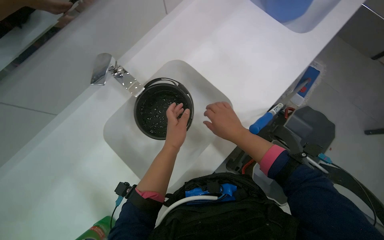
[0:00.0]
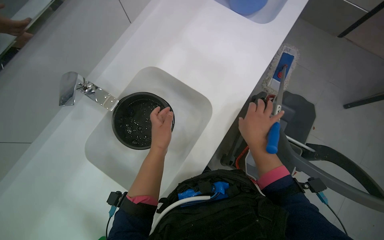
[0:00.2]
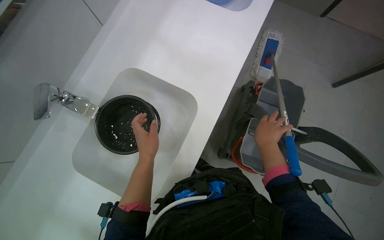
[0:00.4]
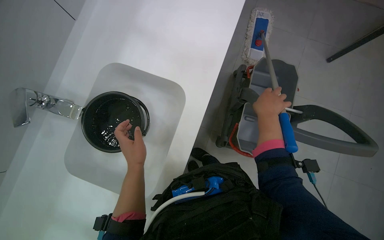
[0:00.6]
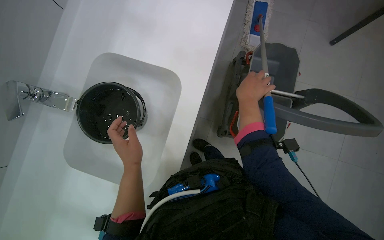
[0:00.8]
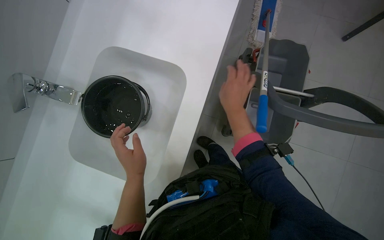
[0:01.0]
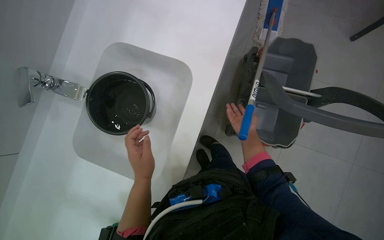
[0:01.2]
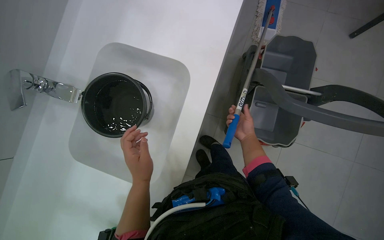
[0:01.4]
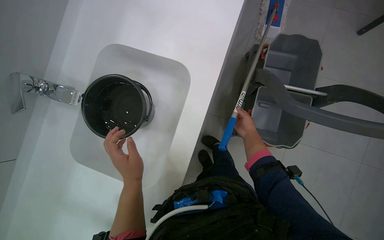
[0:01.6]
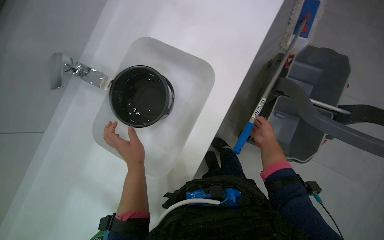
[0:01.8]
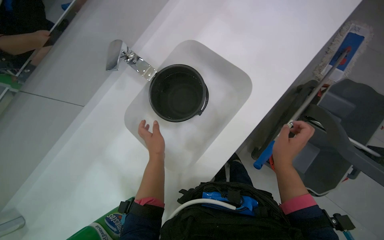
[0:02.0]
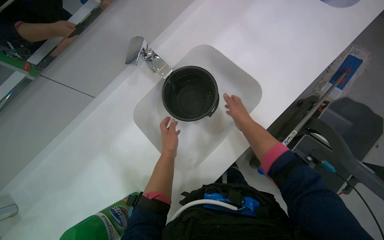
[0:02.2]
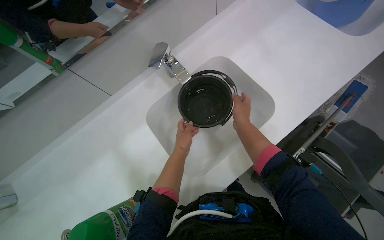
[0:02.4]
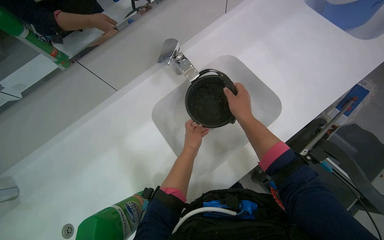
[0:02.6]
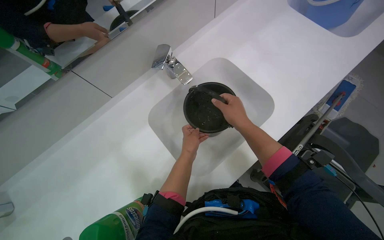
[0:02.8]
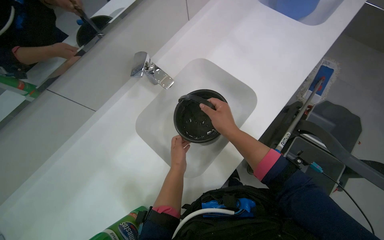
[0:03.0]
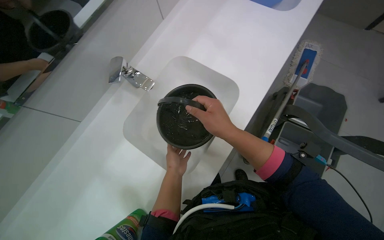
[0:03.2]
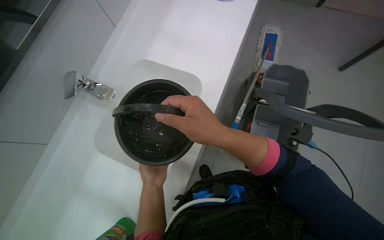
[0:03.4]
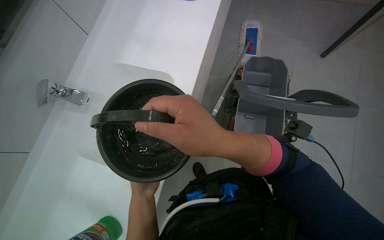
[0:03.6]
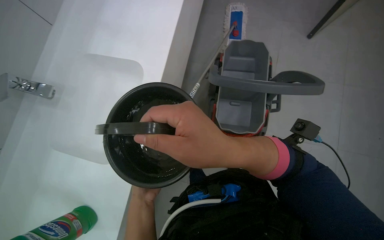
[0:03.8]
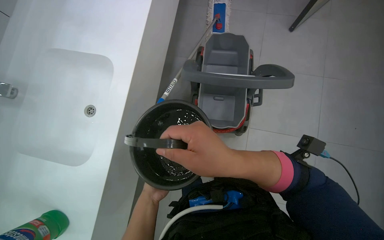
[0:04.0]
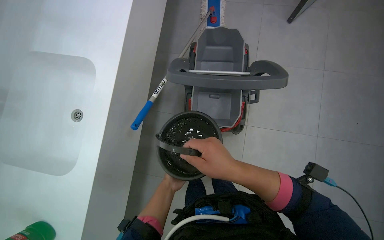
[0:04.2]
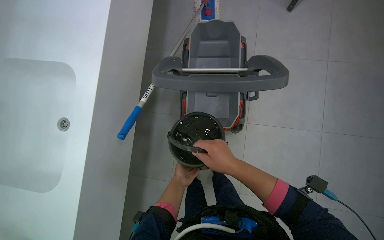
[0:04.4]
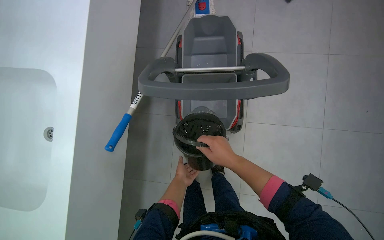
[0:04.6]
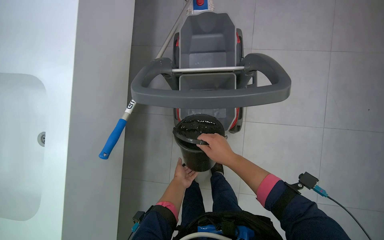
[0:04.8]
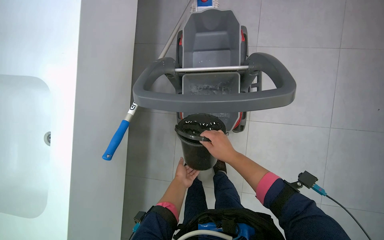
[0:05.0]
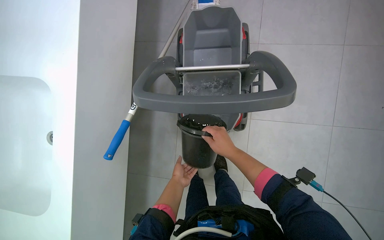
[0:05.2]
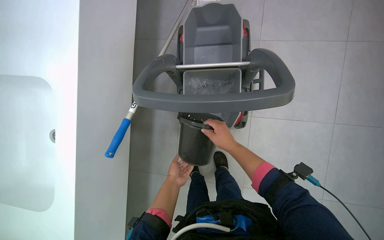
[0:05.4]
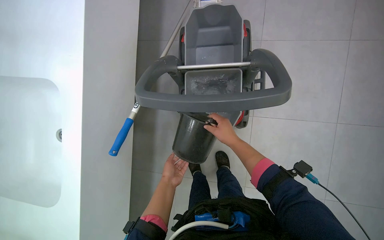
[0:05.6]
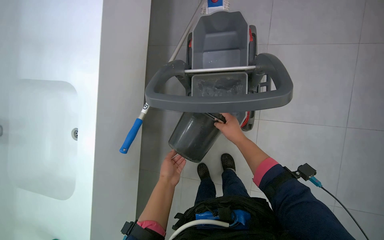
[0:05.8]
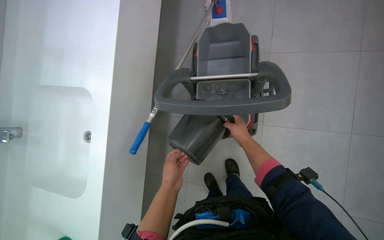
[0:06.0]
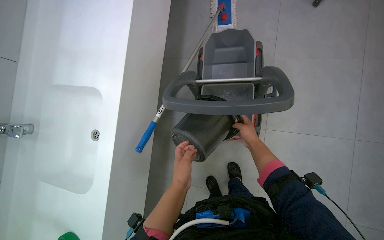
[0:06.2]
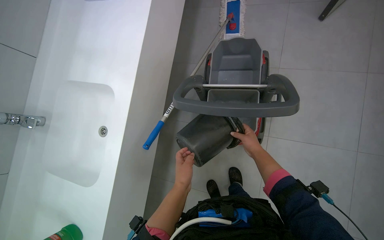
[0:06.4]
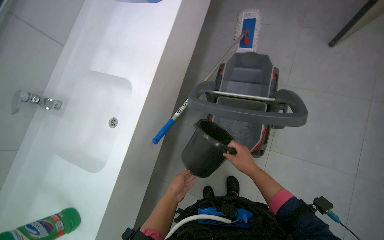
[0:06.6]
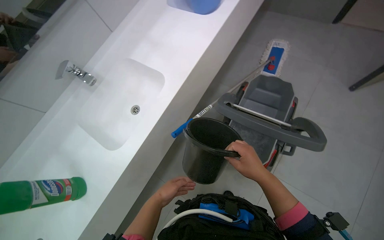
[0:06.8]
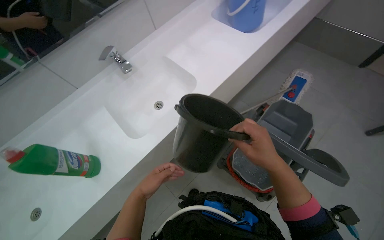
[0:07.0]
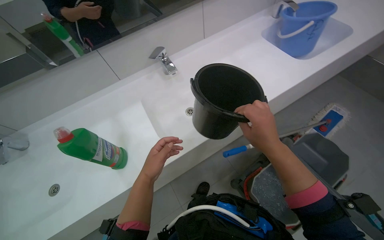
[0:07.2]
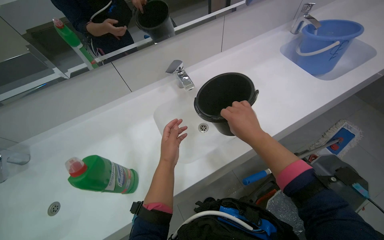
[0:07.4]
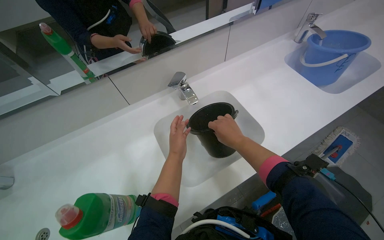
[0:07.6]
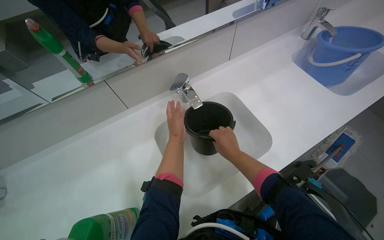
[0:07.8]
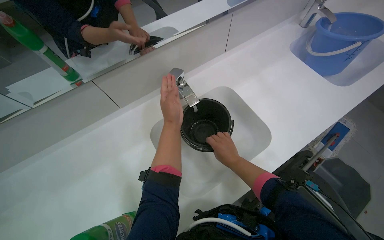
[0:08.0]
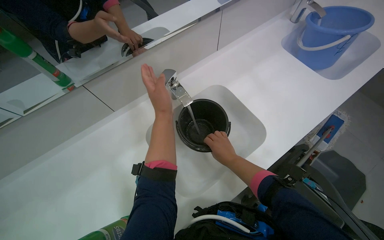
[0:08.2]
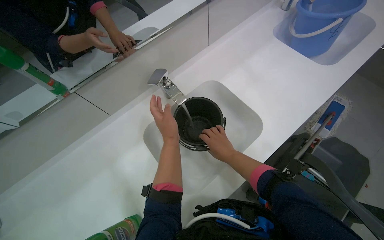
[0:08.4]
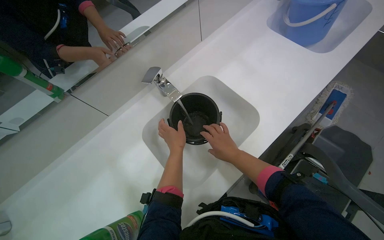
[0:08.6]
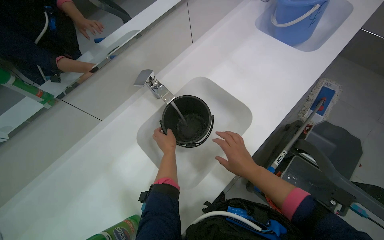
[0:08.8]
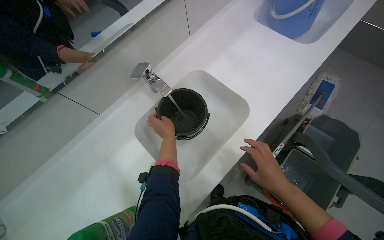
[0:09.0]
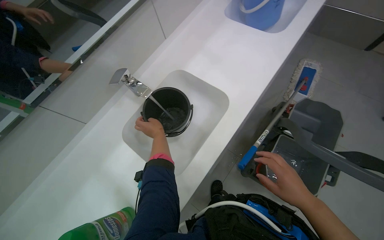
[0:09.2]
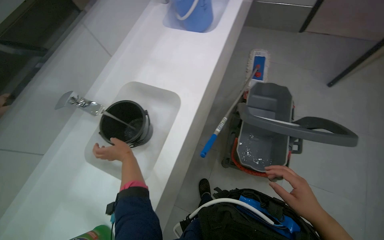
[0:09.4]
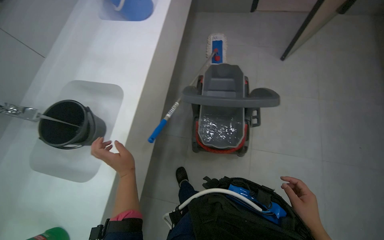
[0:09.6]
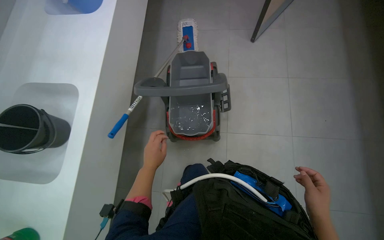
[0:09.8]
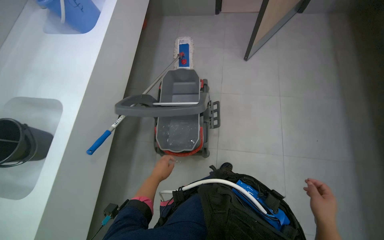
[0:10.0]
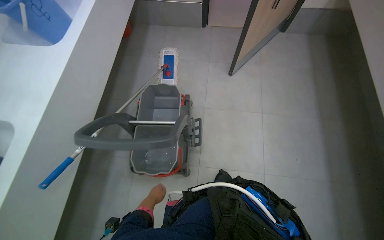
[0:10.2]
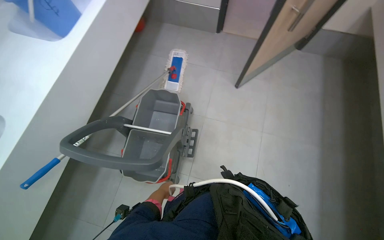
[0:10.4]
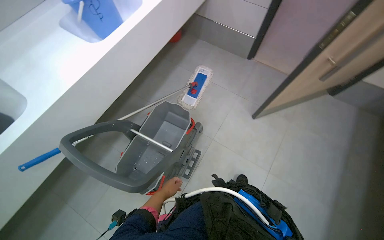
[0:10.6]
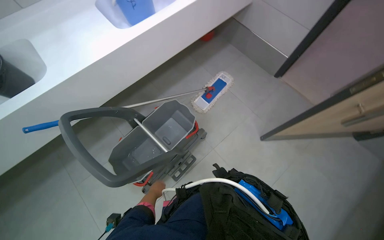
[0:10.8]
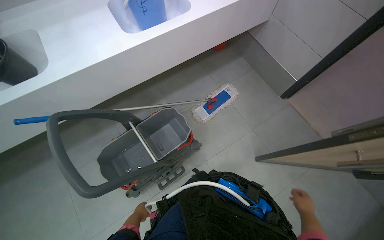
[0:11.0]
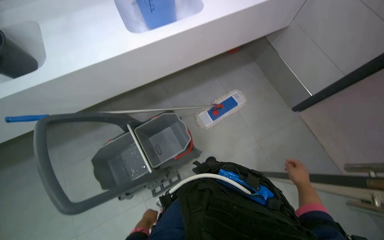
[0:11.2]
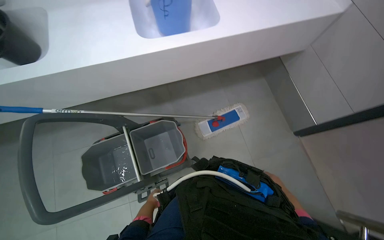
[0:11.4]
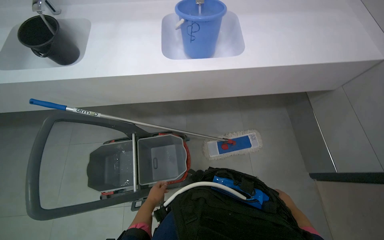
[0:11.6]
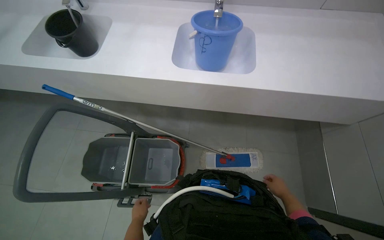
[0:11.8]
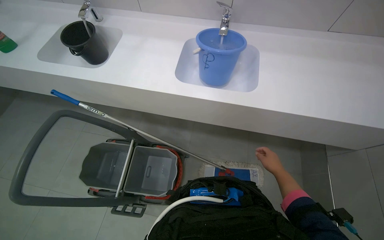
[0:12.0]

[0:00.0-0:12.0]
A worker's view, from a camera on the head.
Job: preparing cleaning supplies.
The whole recording: Filling and organizing cleaning buckets. The worker fills buckets with water, adds cleaning solution, and attaches the mop head to the handle.
0:03.0 to 0:04.4: The wearer's head swings some 45 degrees to the right. The camera pitches downward, by roughly 15 degrees.
0:04.4 to 0:06.0: The left hand shifts roughly 25 cm nearer to the camera. Meanwhile the right hand heads up the picture and farther from the camera, covering about 15 cm.
0:06.0 to 0:07.6: The camera travels about 60 cm. The view tips upward by roughly 15 degrees. The scene rotates clockwise by approximately 55 degrees.
0:07.6 to 0:09.0: The right hand moves down the picture and to the right, roughly 20 cm. The left hand shifts roughly 10 cm farther from the camera.
0:09.0 to 0:10.4: The wearer moves roughly 90 cm. The head rotates approximately 30 degrees to the right.
0:10.4 to 0:12.0: The camera travels roughly 70 cm. The head rotates approximately 85 degrees to the left.

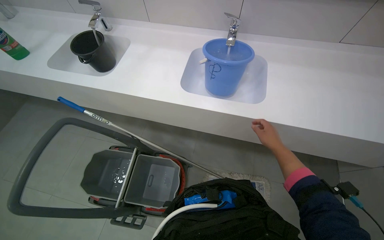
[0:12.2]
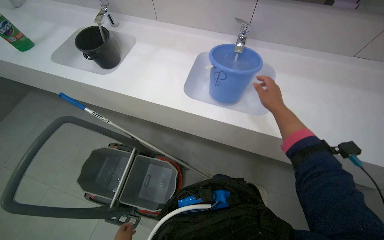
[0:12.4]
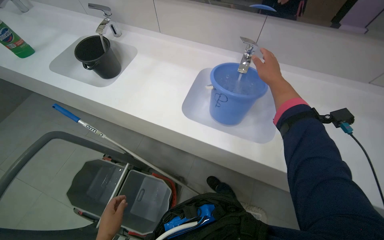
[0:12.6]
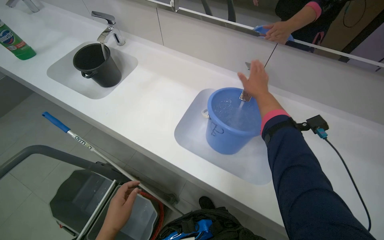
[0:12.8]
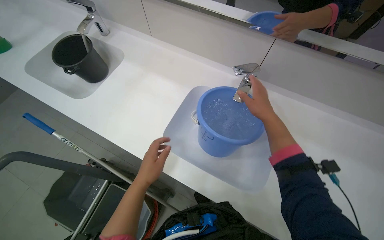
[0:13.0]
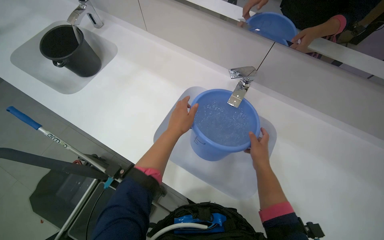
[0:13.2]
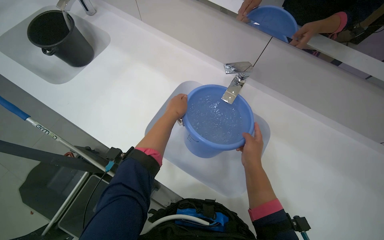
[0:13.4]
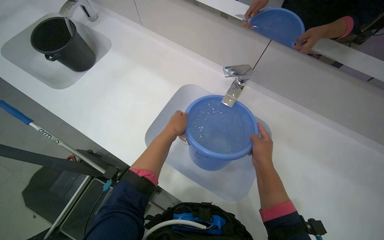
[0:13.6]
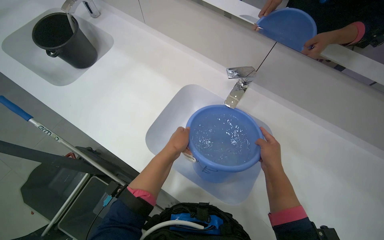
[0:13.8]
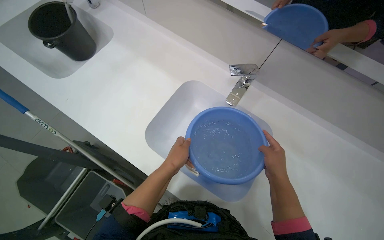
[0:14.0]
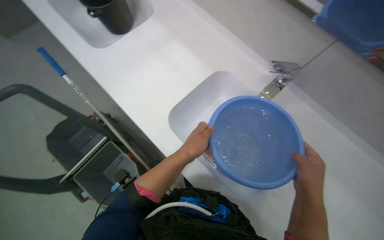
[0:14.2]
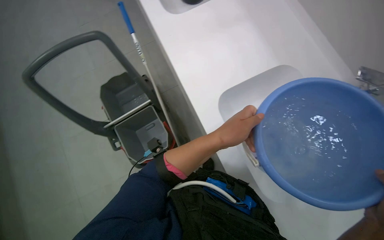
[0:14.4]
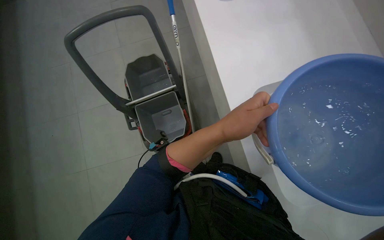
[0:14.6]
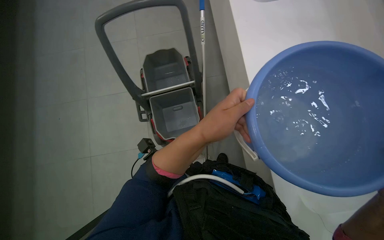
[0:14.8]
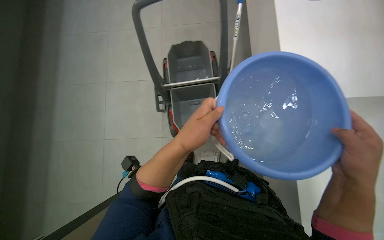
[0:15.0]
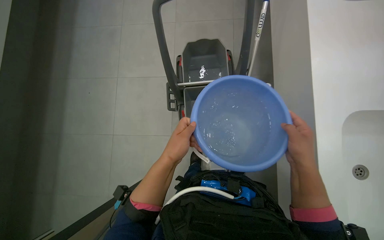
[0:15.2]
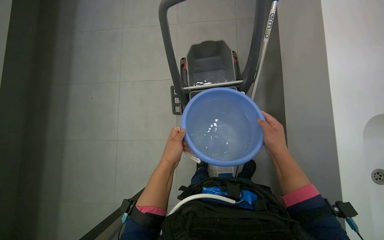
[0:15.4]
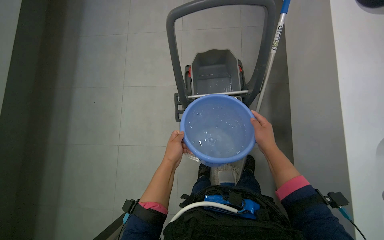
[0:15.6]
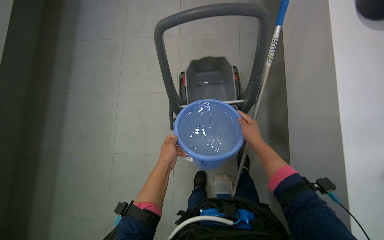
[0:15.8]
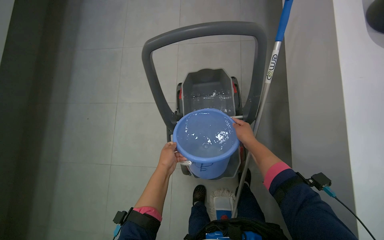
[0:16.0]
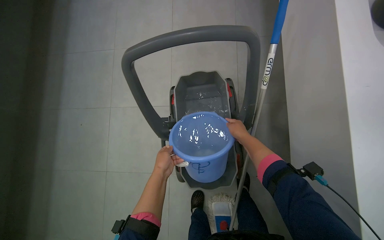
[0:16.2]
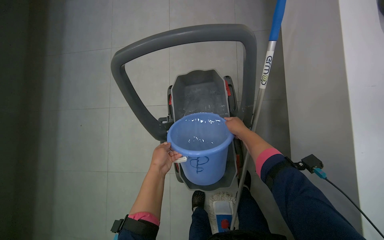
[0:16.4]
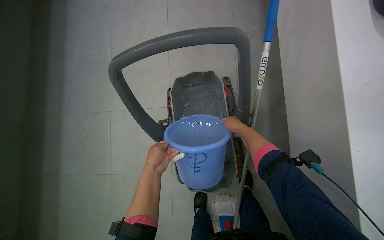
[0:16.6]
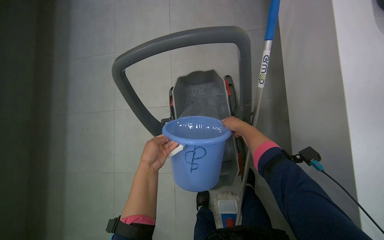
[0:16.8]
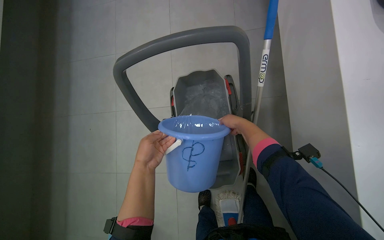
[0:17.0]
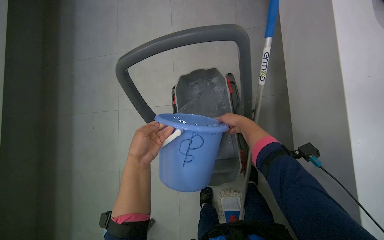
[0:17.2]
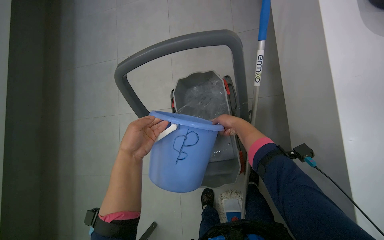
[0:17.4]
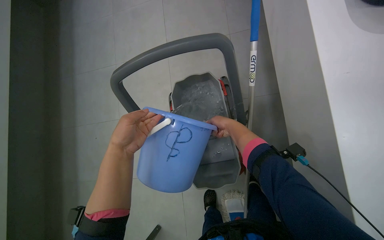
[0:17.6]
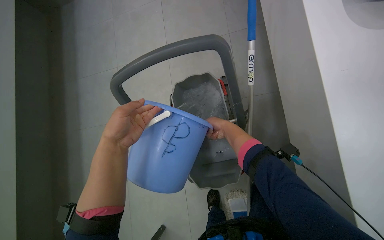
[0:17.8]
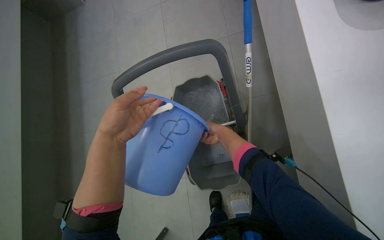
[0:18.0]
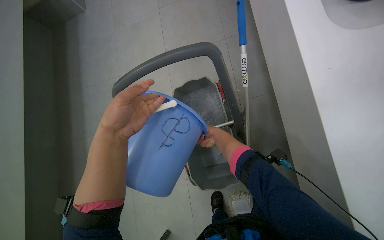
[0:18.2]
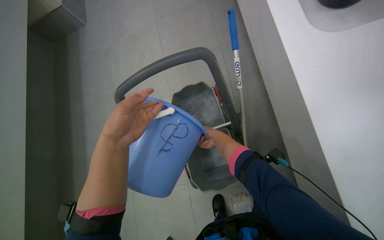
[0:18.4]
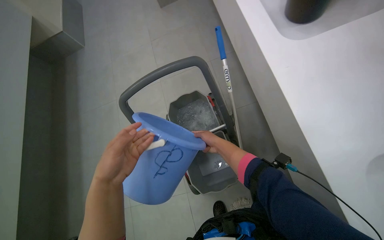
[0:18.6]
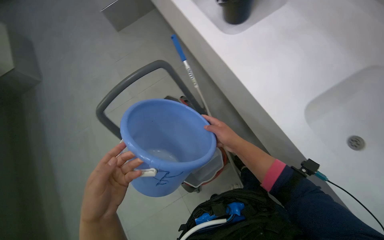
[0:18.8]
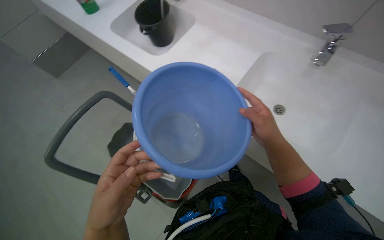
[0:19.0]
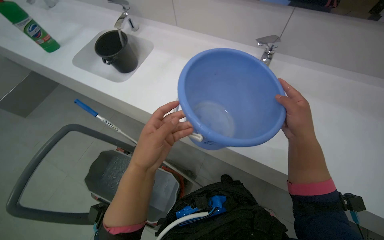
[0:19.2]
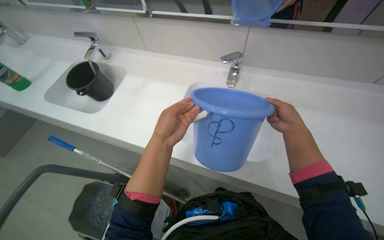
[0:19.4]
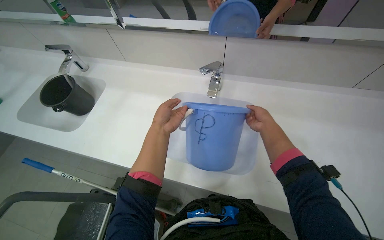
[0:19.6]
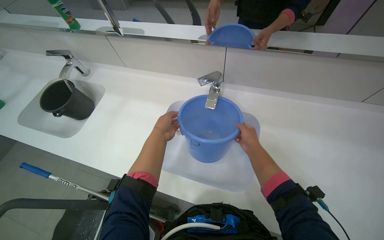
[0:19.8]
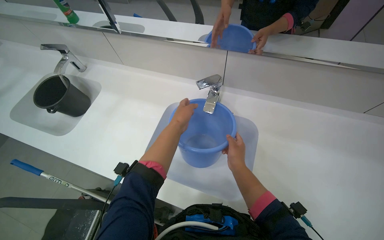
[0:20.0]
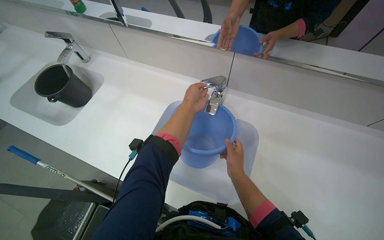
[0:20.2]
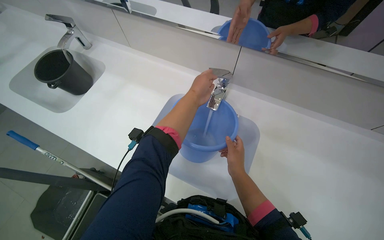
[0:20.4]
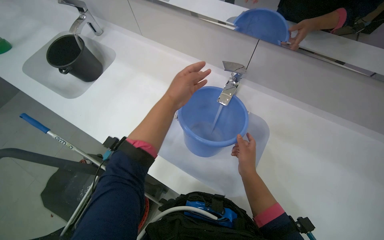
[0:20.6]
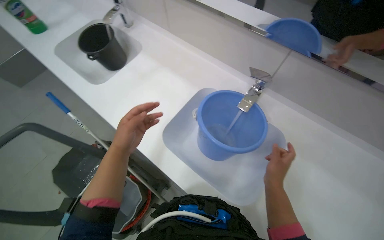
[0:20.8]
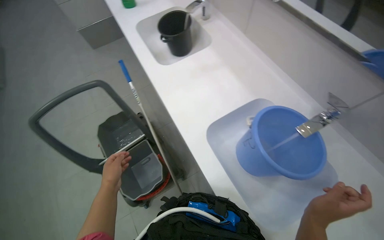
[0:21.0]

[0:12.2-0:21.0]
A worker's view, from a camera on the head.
Job: preparing cleaning supplies.
The whole recording: Filling and organizing cleaning buckets. The worker fills buckets with water, adds cleaning solution, and attaches the mop head to the handle.
0:12.2 to 0:13.6: The wearer moves some 50 cm.
0:13.6 to 0:15.2: The wearer looks approximately 75 degrees further to the left.
0:15.2 to 0:16.6: The wearer looks roughly 15 degrees further upward. The left hand shifts roughly 10 cm farther from the camera. Meanwhile the right hand moves farther from the camera, about 25 cm.
0:16.6 to 0:18.0: The left hand travels nearer to the camera and up the picture by approximately 25 cm.
0:18.0 to 0:19.6: The head rotates some 55 degrees to the right. The camera pitches upward, by roughly 25 degrees.
0:19.6 to 0:21.0: The wearer looks some 45 degrees further to the left.
